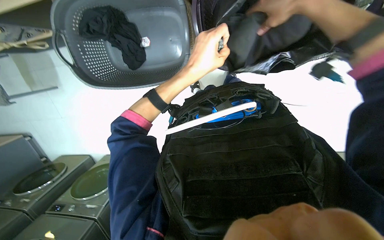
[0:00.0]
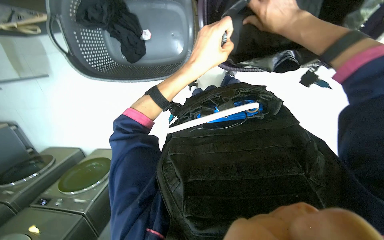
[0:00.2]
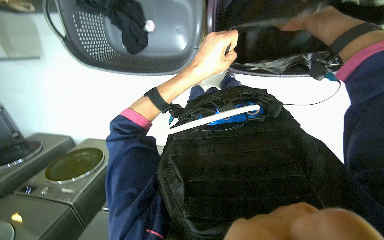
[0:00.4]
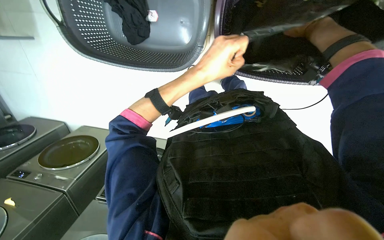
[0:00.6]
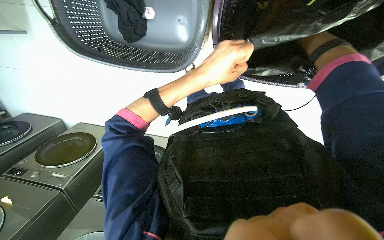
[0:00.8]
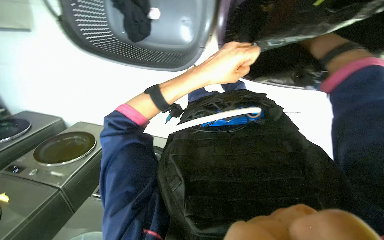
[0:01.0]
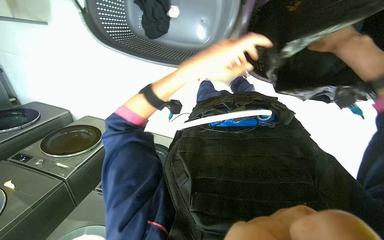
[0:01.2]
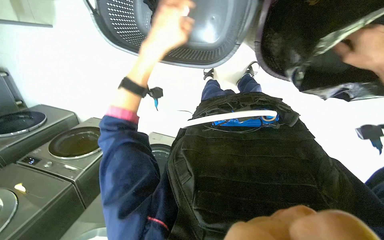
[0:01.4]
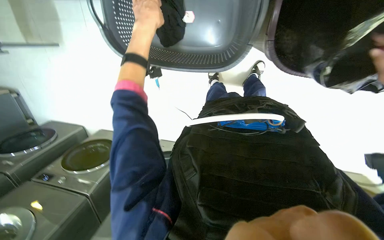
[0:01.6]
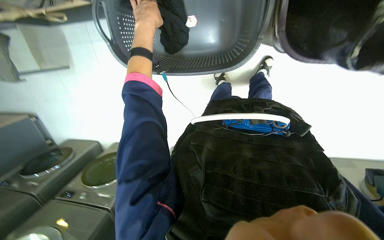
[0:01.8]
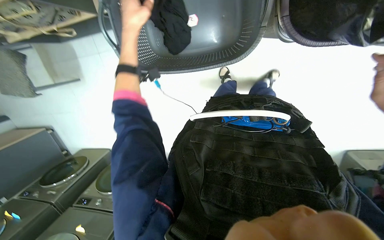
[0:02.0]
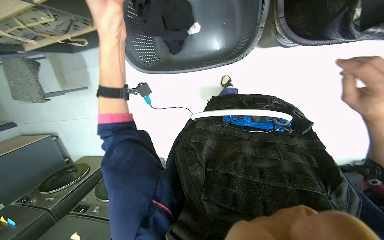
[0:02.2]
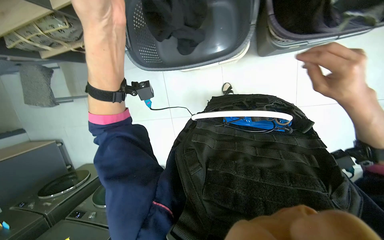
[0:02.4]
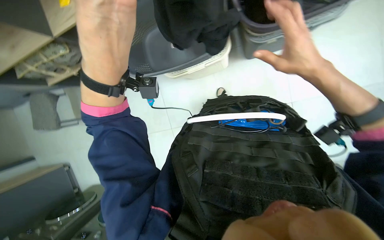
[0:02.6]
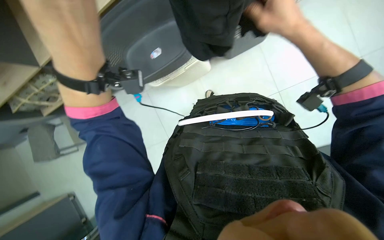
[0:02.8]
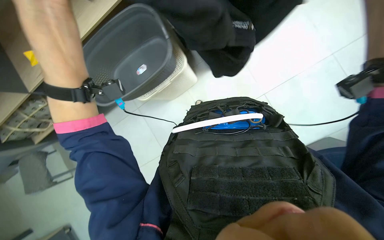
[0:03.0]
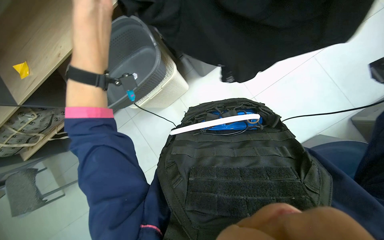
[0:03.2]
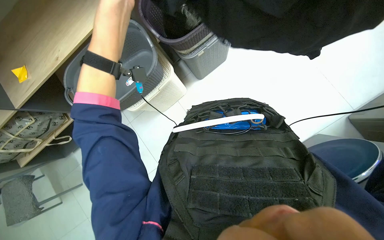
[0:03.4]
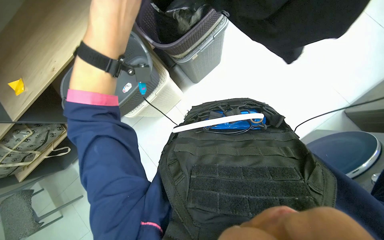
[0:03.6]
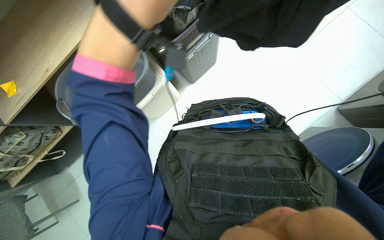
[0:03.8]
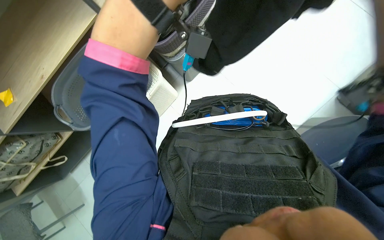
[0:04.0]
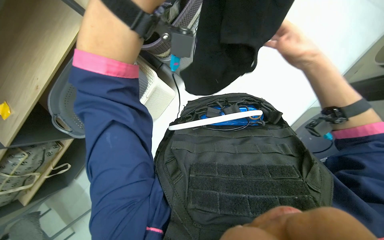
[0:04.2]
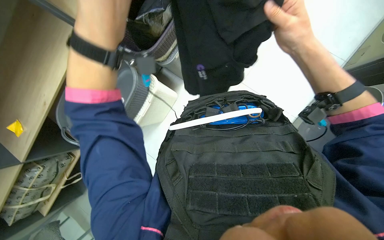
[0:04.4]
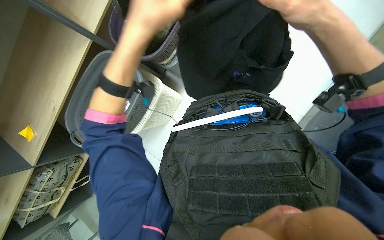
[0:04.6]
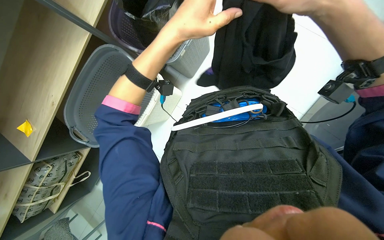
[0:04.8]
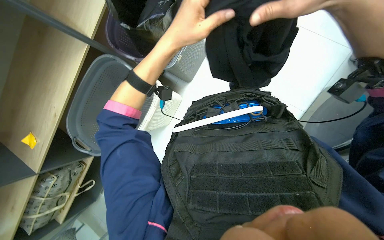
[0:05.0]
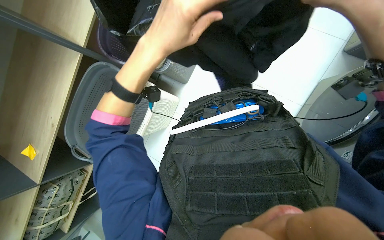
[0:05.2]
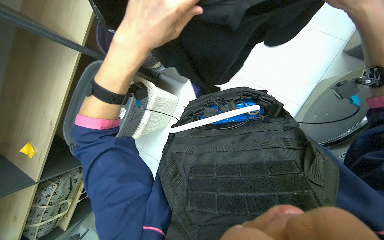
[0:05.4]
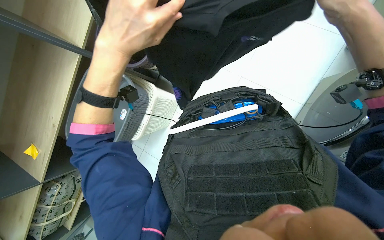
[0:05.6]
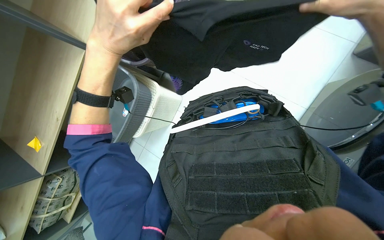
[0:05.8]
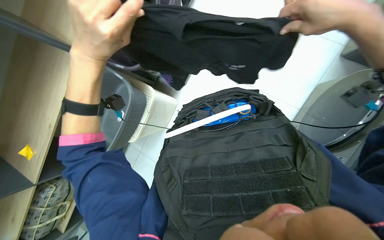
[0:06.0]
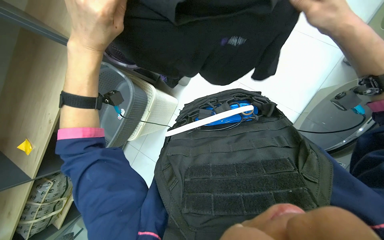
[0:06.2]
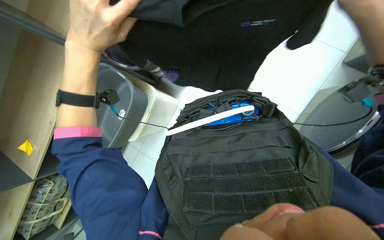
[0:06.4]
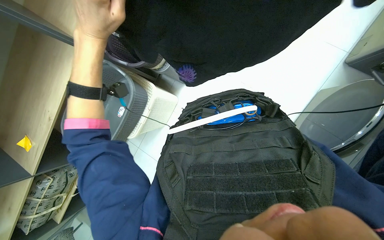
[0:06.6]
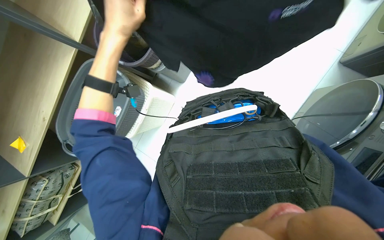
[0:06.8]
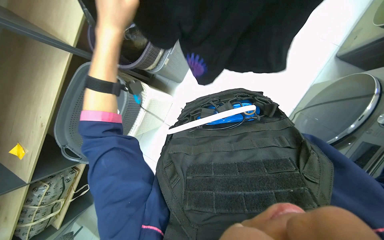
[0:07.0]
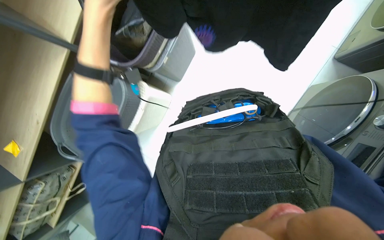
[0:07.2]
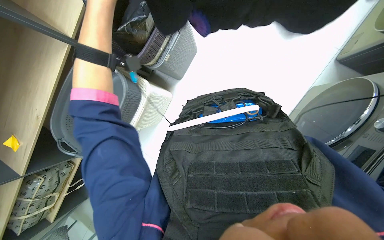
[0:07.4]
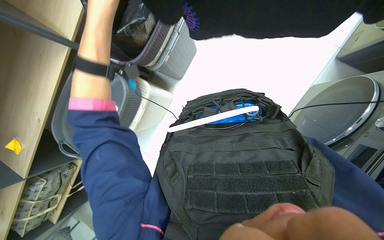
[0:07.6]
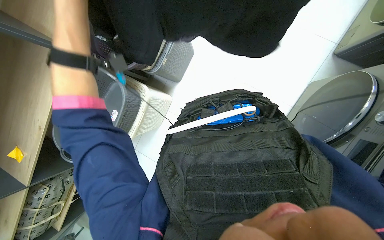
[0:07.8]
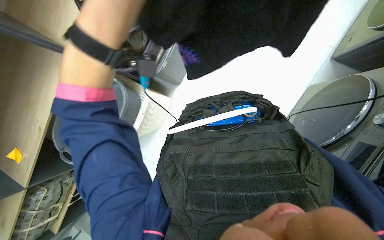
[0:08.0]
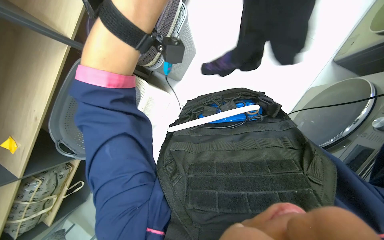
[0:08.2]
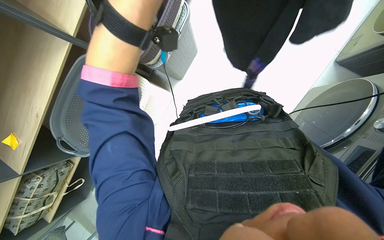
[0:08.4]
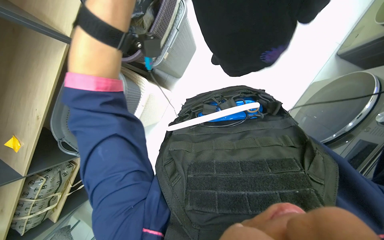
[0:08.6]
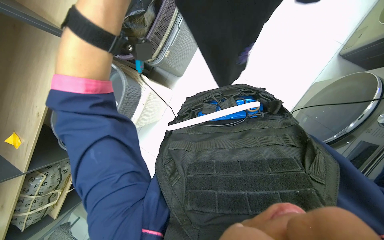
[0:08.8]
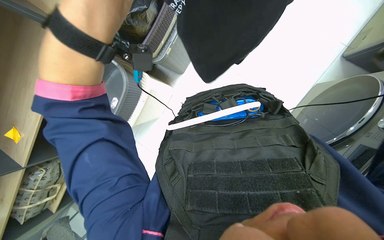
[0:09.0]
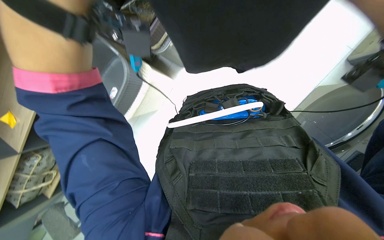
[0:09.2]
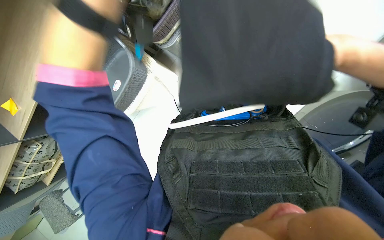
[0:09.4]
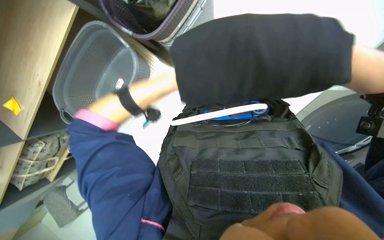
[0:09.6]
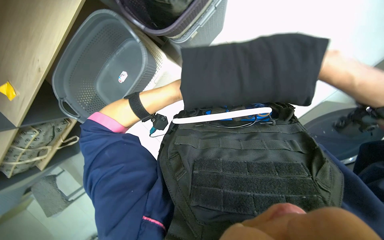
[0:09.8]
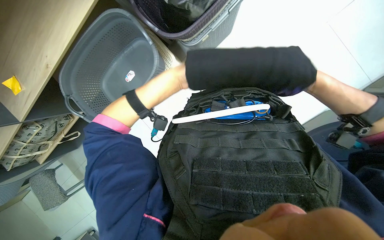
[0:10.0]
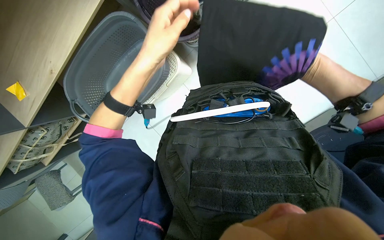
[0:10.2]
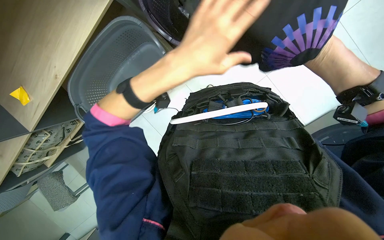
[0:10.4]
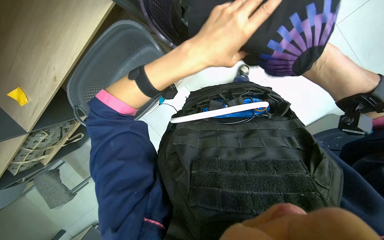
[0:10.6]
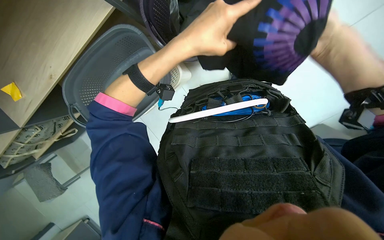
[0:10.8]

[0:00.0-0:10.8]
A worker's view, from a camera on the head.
Job: managing laundry.
The whole recording: Preparing and sorting laundry items. The worker takes laundry items from a basket, shakes them out, and sorts them into another container.
0:00.0 to 0:01.6: The left hand is displaced to the left and up the picture by approximately 25 cm.
0:01.6 to 0:03.0: The camera pitches upward, by some 20 degrees. The left hand shifts approximately 35 cm nearer to the camera, down the picture and to the left.
0:04.6 to 0:06.2: The right hand moves to the right, some 10 cm.

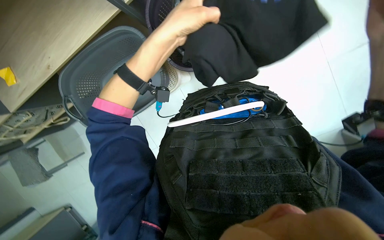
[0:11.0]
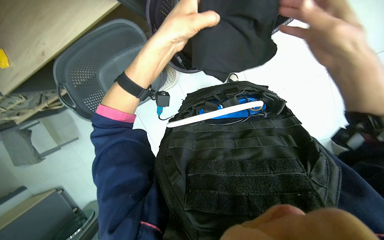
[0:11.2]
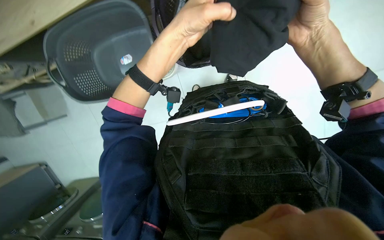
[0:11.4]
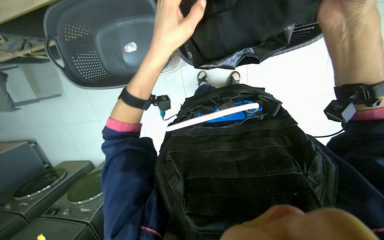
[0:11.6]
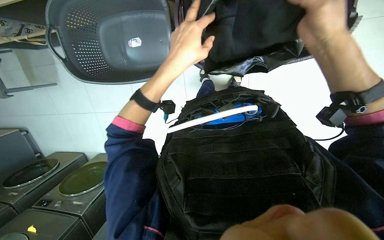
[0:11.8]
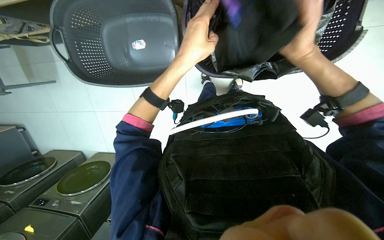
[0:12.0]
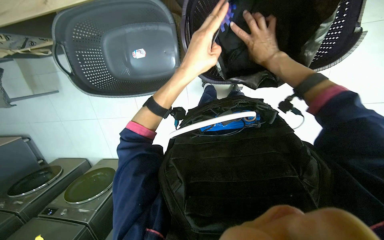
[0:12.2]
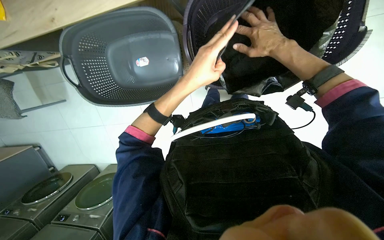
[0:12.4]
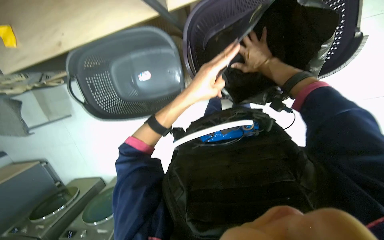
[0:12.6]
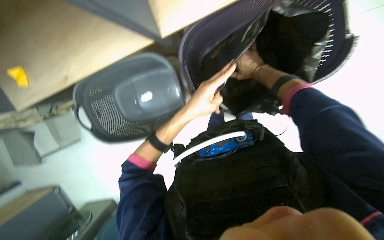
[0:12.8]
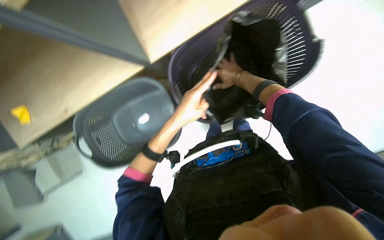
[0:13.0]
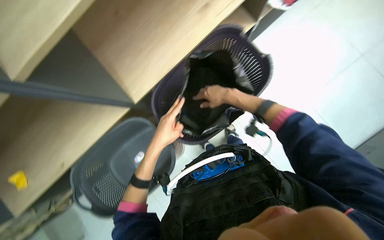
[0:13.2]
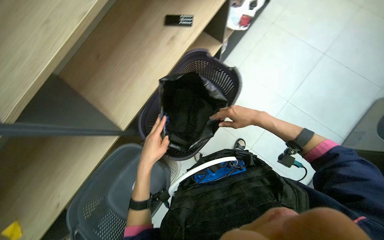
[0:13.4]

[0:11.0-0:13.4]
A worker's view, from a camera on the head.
Job: managing laundry.
The whole recording: Preparing and sorting laundry items. The worker takes laundry items from a basket, shakes them out, and sorts them into another container.
0:11.0 to 0:12.2: The right hand goes approximately 25 cm farther from the camera and to the left.
0:12.2 to 0:13.4: The view tips upward by roughly 40 degrees. The scene rotates counterclockwise by some 40 degrees.

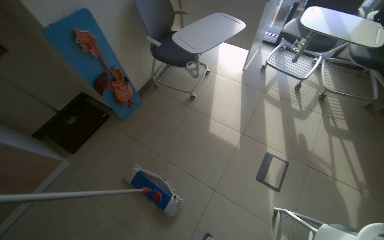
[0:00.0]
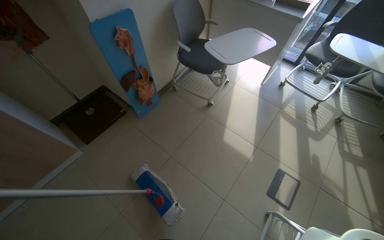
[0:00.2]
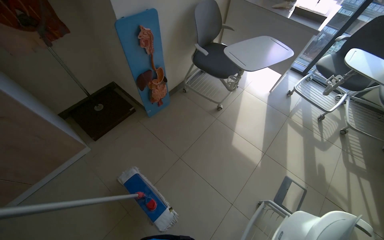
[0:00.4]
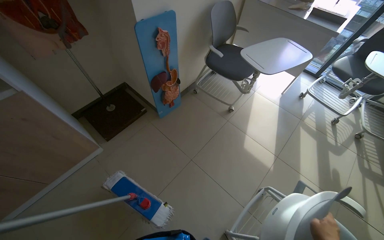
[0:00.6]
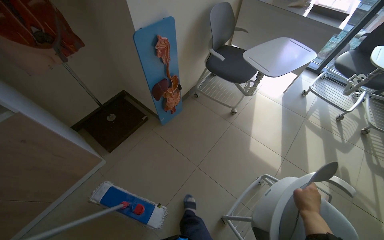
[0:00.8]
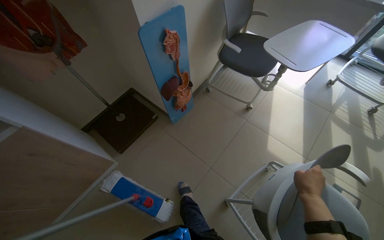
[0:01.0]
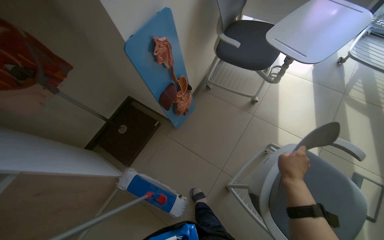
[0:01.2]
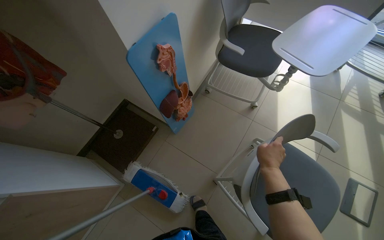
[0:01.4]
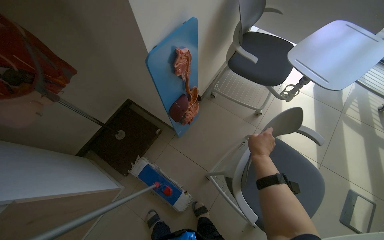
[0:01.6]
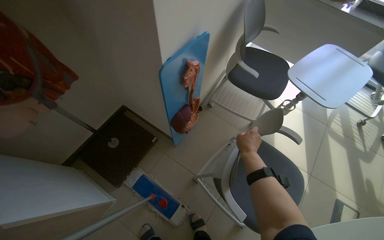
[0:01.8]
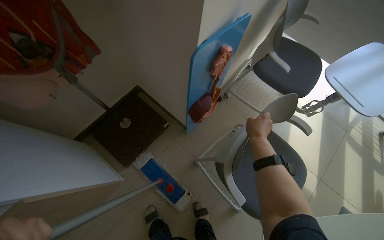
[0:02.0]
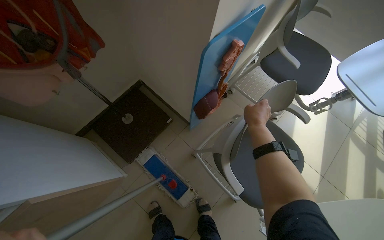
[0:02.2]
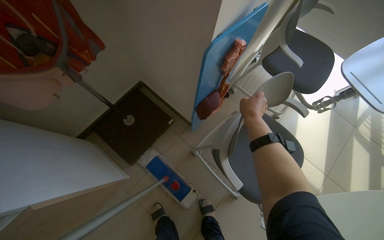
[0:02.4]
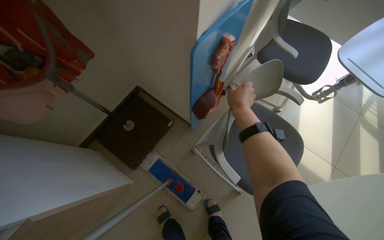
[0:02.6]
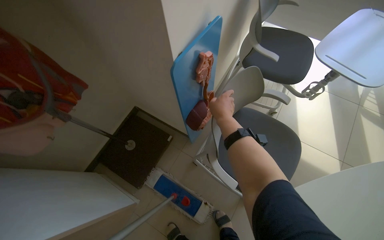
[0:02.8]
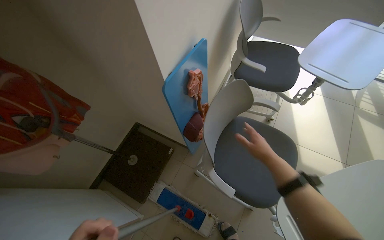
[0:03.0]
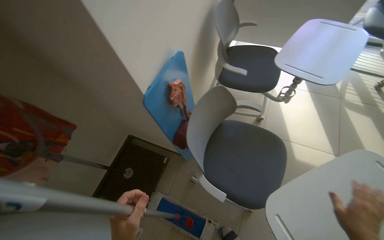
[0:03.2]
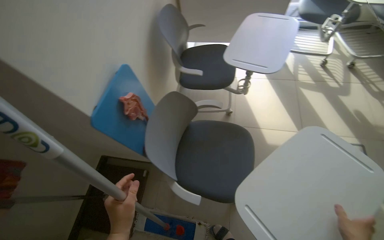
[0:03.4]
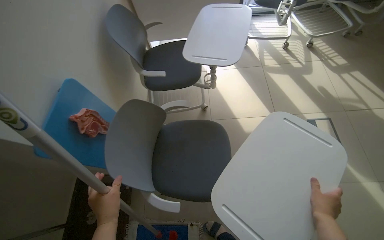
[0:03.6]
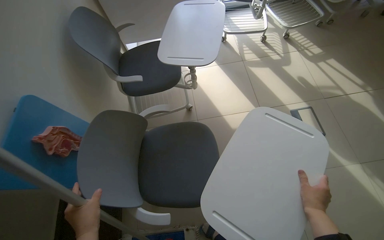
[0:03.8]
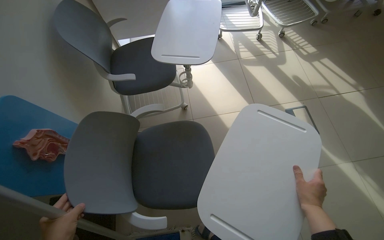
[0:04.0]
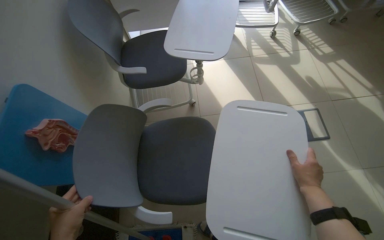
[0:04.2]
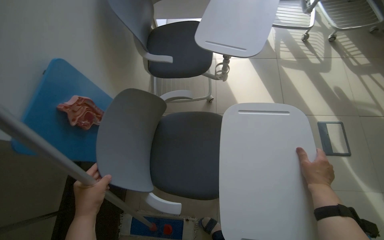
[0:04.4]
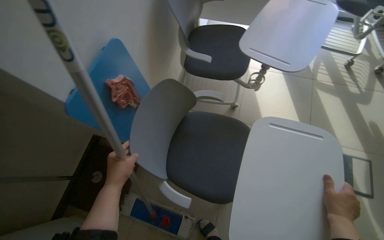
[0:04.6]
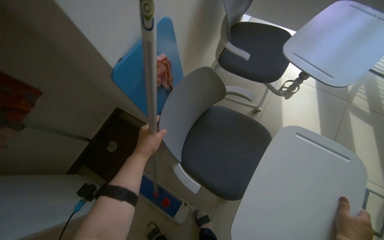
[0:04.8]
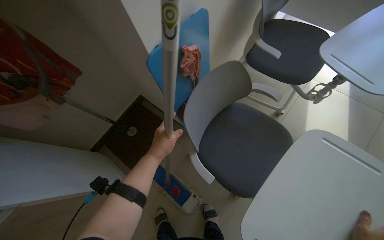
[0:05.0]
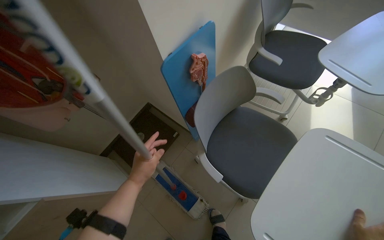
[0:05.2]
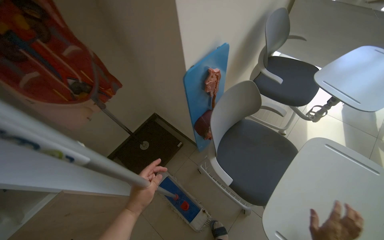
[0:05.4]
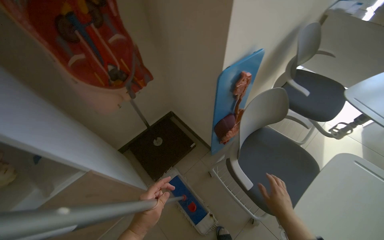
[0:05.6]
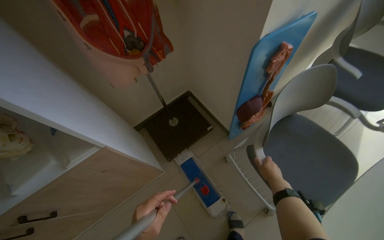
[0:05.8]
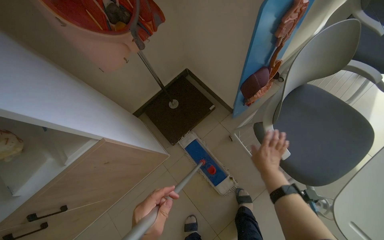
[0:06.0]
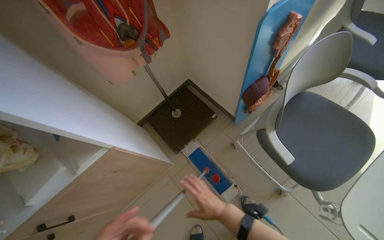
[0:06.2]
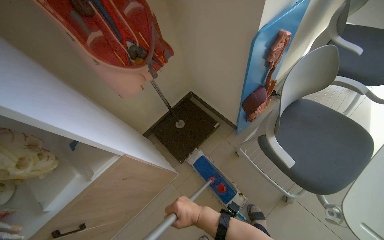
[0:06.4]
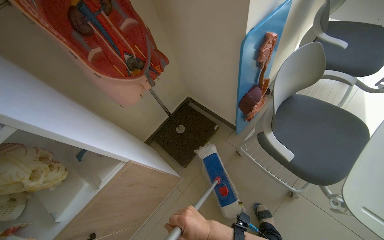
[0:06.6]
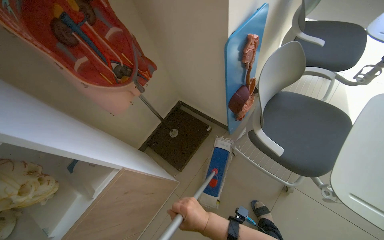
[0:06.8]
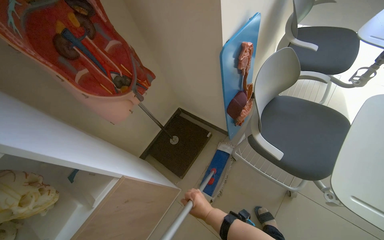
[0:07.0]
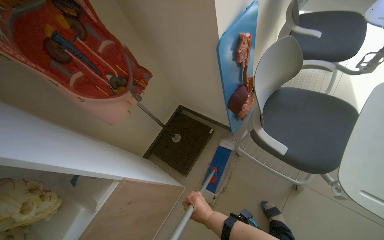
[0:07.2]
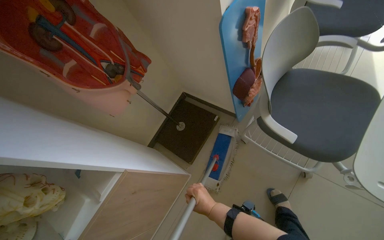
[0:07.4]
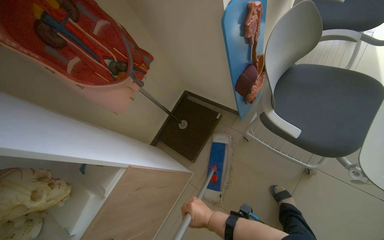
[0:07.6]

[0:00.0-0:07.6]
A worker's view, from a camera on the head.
Job: organizing items.
The whole recording: Arranging chairs in room. The worker moves several chairs to clear the floor space.
0:00.0 to 0:01.6: The wearer moves roughly 80 cm.
0:01.6 to 0:03.0: The right hand moves some 20 cm up the picture and comes back.
0:04.6 to 0:06.0: The wearer looks about 35 degrees further to the left.
0:06.0 to 0:07.6: The right hand is displaced to the left and down the picture by some 30 cm.
